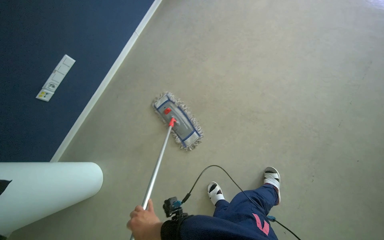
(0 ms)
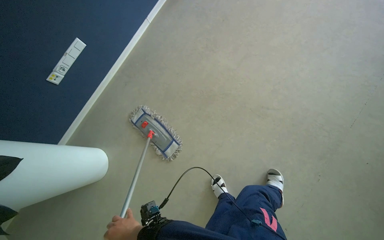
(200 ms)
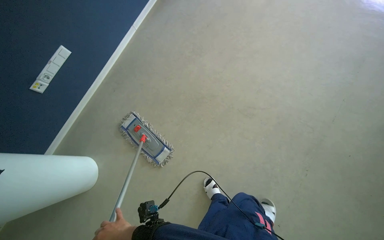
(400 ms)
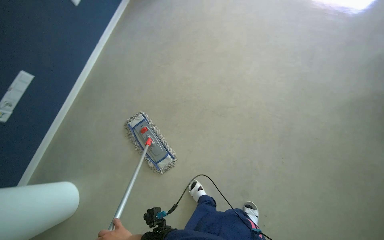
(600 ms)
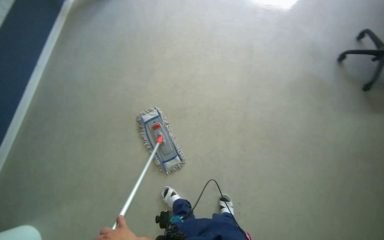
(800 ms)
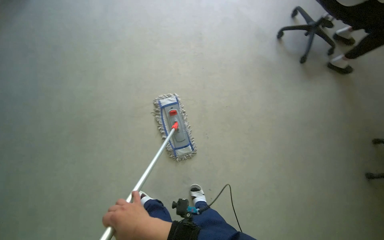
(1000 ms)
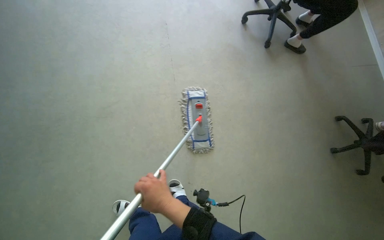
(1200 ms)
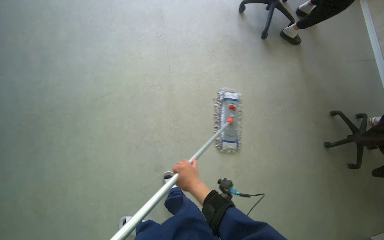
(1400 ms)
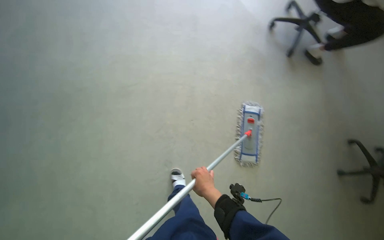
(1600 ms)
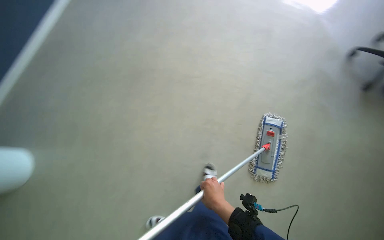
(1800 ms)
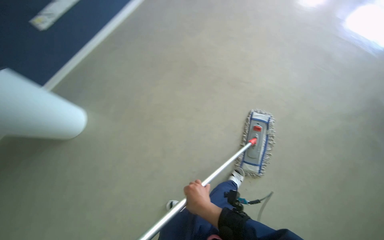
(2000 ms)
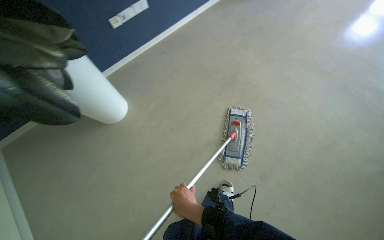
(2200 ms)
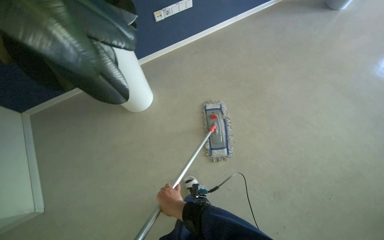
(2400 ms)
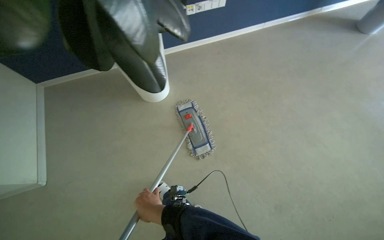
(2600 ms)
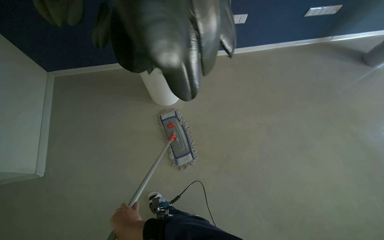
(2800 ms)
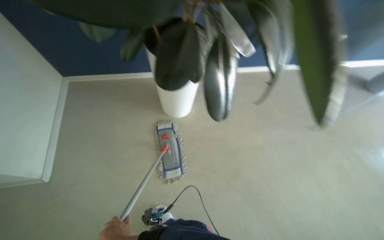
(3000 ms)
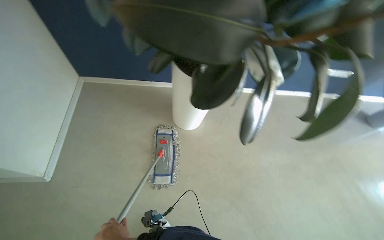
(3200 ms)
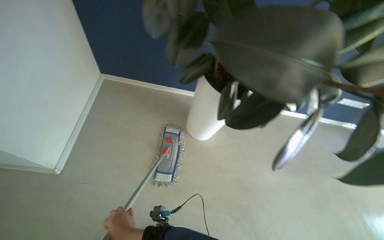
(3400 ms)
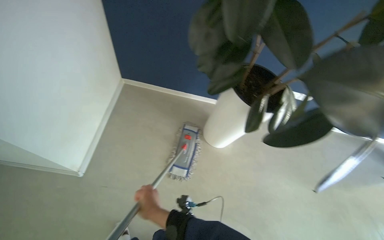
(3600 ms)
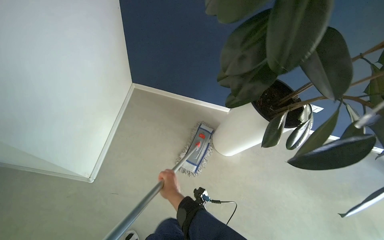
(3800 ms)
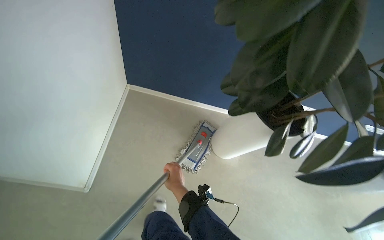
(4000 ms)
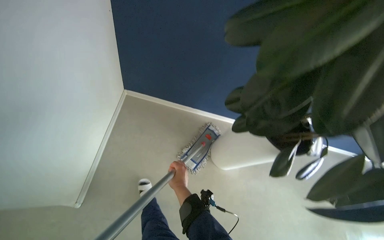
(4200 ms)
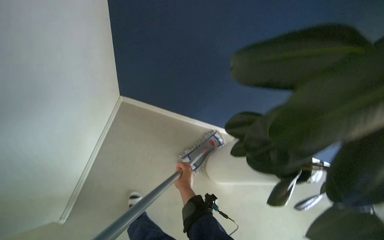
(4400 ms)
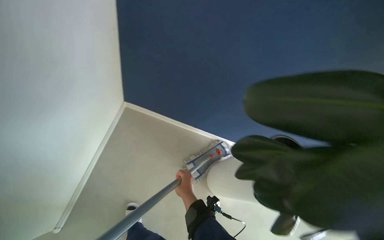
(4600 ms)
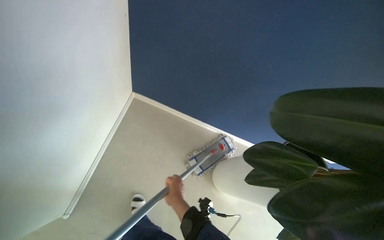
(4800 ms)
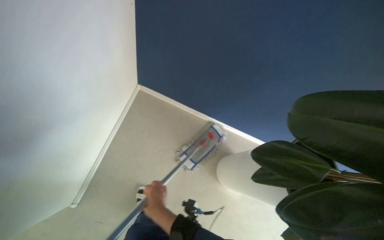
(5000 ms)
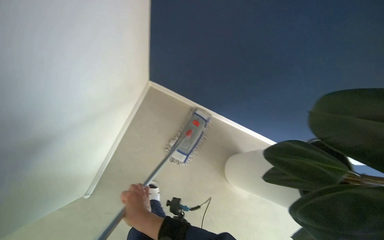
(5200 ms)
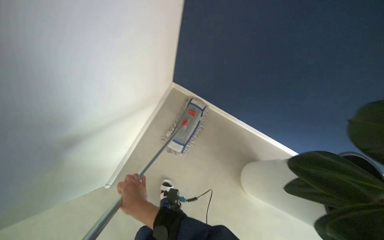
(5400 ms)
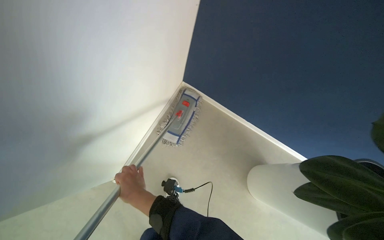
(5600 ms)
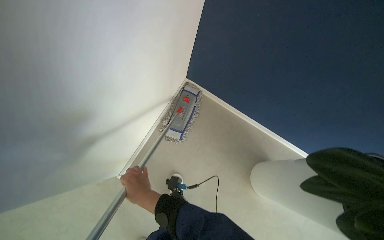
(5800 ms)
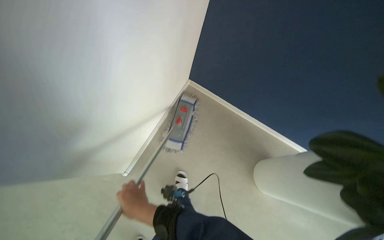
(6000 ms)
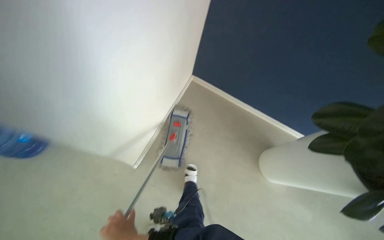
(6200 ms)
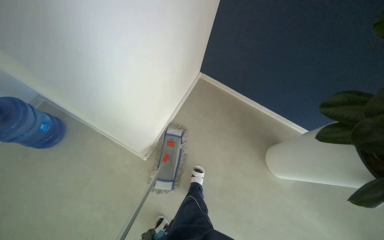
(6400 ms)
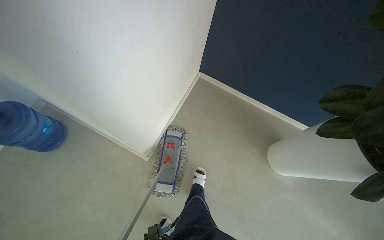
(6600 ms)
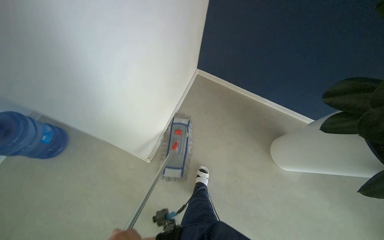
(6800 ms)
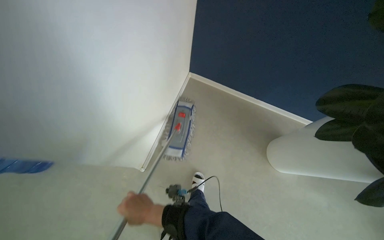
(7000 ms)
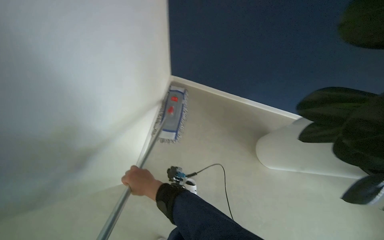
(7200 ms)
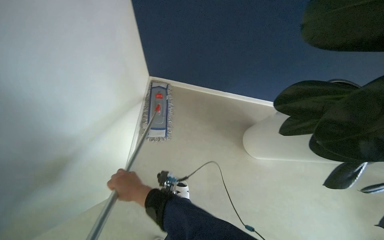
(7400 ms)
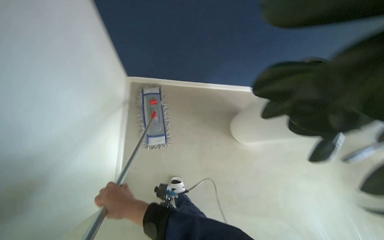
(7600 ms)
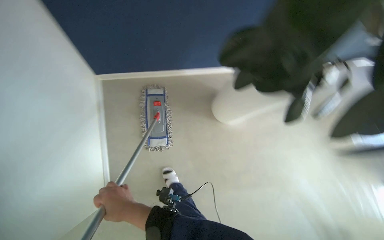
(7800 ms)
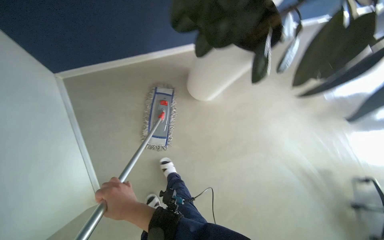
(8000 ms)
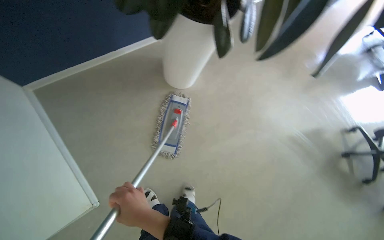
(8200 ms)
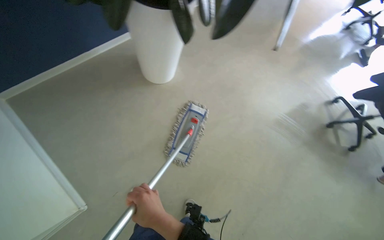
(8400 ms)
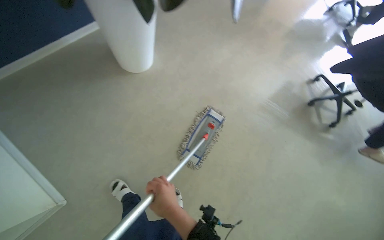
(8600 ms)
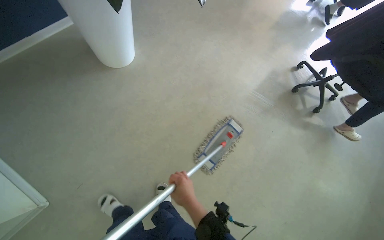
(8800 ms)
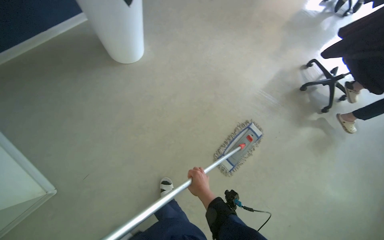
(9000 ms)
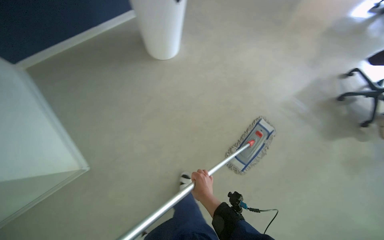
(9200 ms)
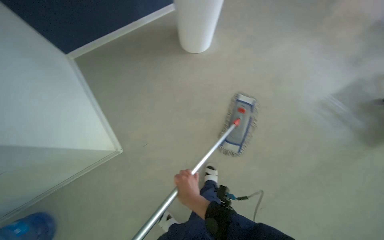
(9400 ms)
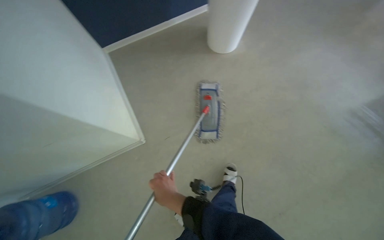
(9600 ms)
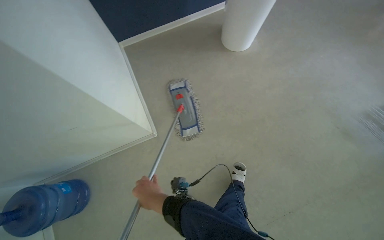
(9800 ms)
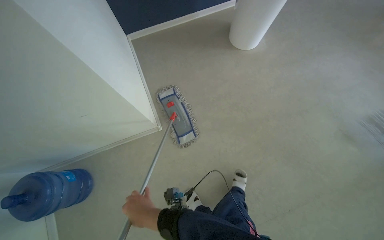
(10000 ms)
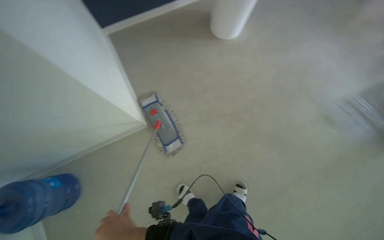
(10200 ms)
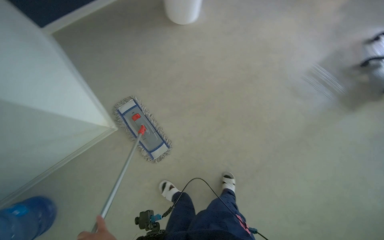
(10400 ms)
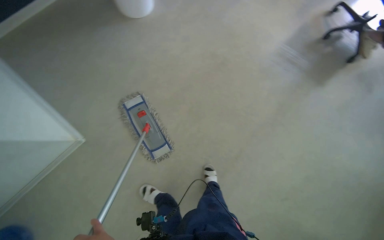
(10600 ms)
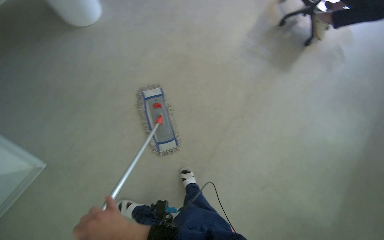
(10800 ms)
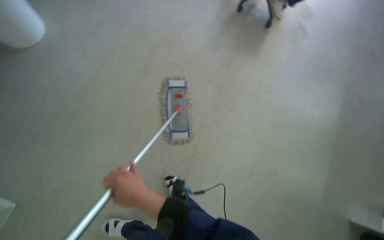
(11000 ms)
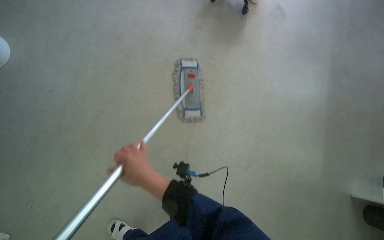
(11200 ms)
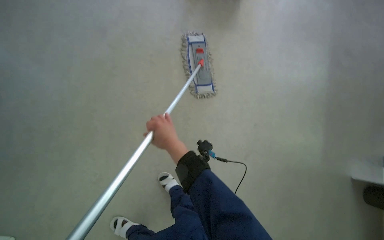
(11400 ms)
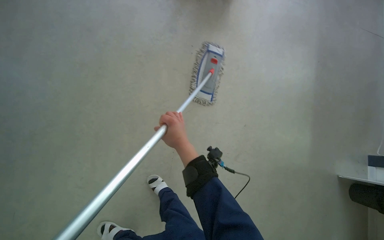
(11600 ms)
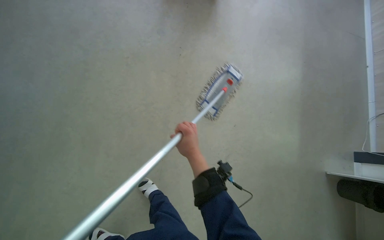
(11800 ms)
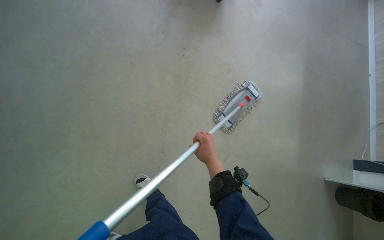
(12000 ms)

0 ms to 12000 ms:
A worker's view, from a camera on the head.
Job: mopping floor.
The whole recording: Mopping kitchen floor. The worker mops the kitchen floor with a flat mop, moving around furniture and opening a sliding door to continue the task.
4400 ms to 6000 ms: The view pans to the left by some 20 degrees. The left hand is displaced to the left and nearer to the camera by roughly 30 cm.
6000 ms to 7600 ms: The head rotates approximately 35 degrees to the right.
9000 ms to 10400 ms: Everything in view rotates about 25 degrees counterclockwise.

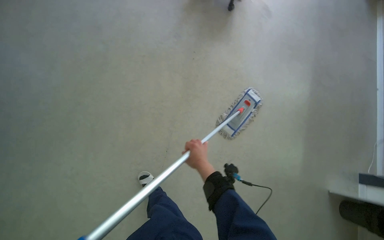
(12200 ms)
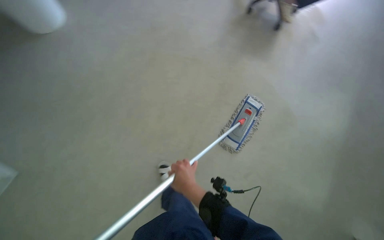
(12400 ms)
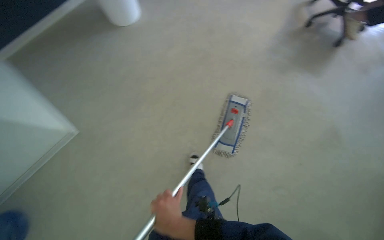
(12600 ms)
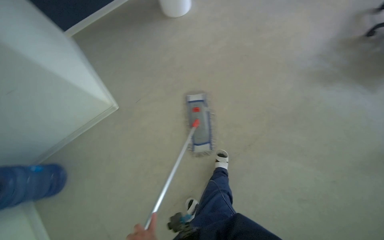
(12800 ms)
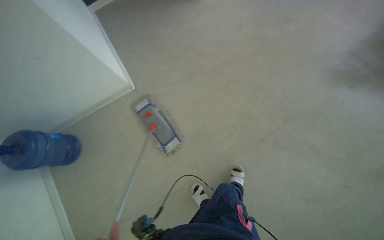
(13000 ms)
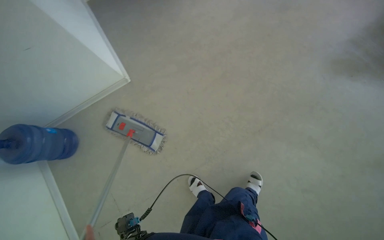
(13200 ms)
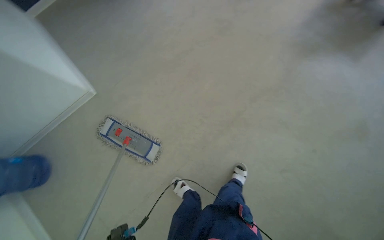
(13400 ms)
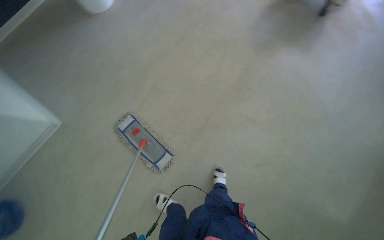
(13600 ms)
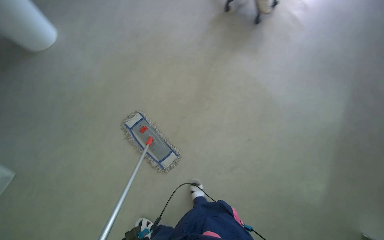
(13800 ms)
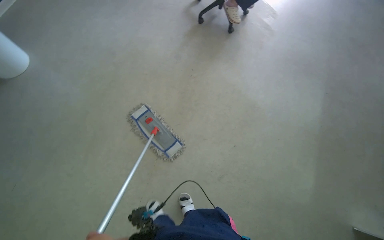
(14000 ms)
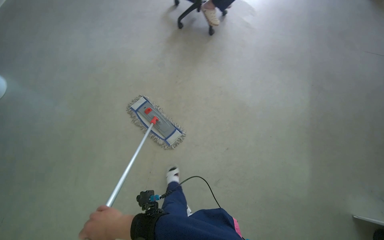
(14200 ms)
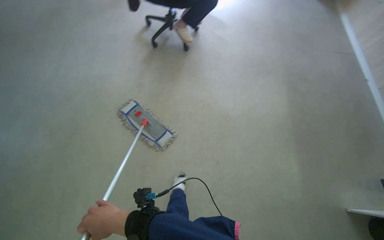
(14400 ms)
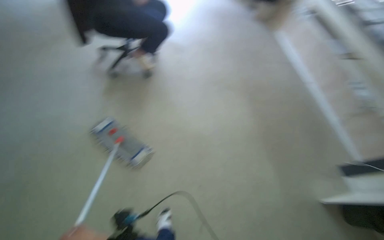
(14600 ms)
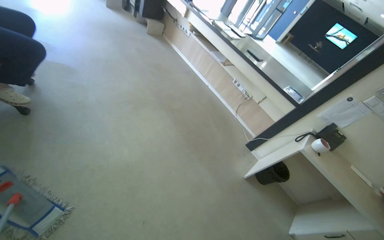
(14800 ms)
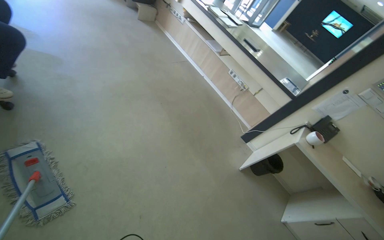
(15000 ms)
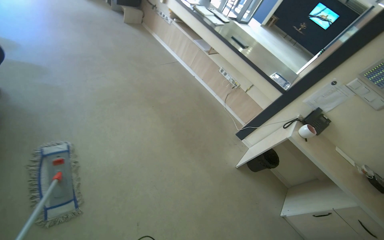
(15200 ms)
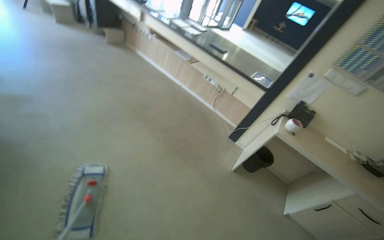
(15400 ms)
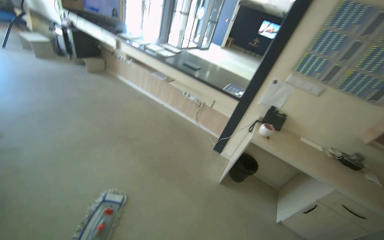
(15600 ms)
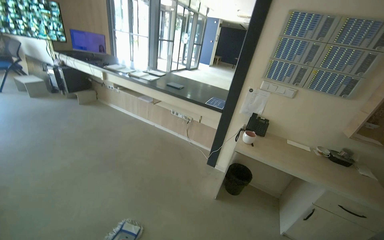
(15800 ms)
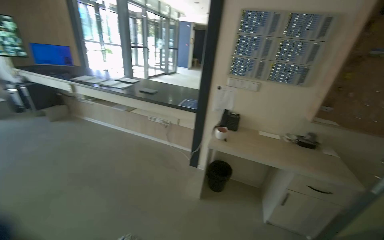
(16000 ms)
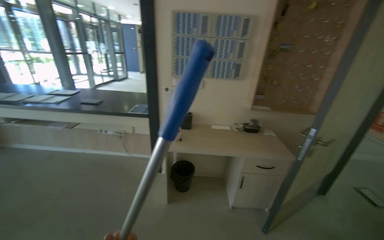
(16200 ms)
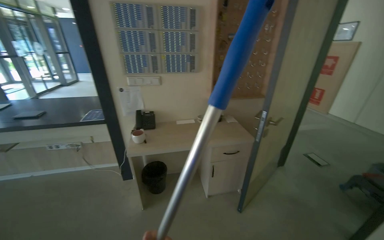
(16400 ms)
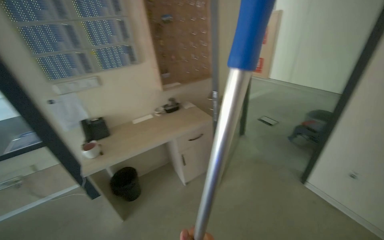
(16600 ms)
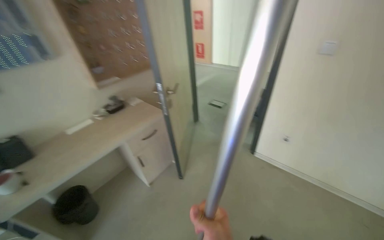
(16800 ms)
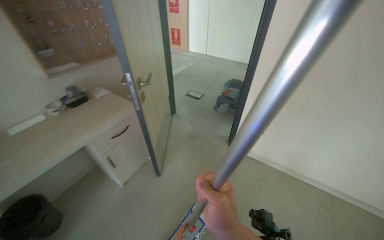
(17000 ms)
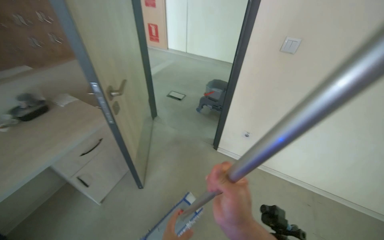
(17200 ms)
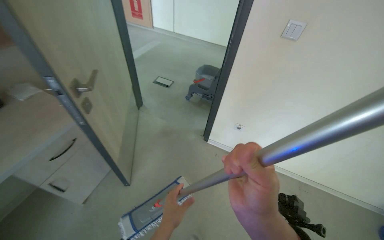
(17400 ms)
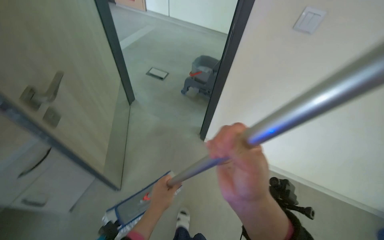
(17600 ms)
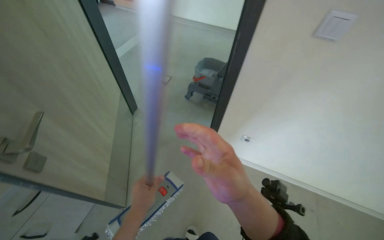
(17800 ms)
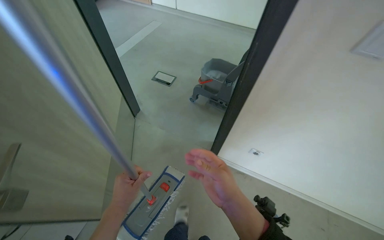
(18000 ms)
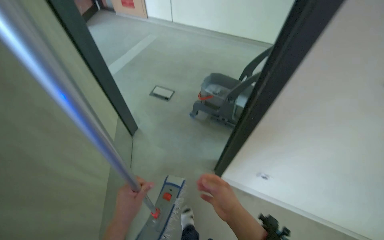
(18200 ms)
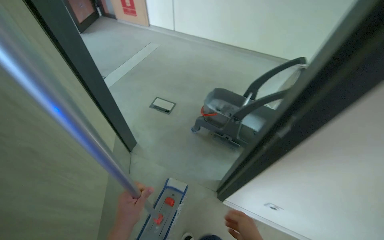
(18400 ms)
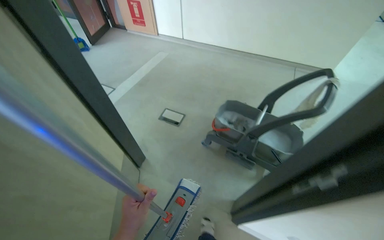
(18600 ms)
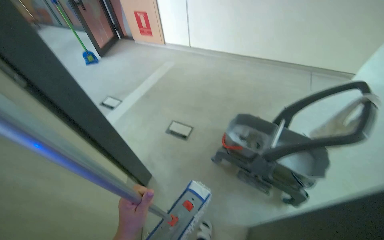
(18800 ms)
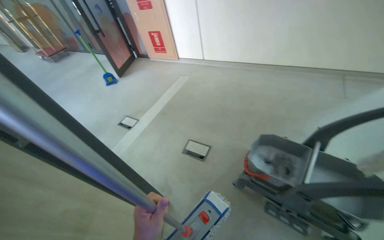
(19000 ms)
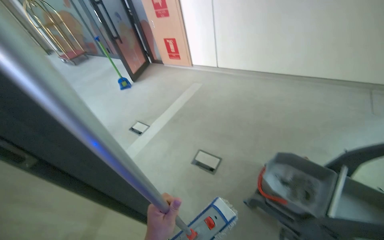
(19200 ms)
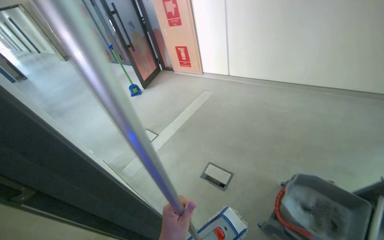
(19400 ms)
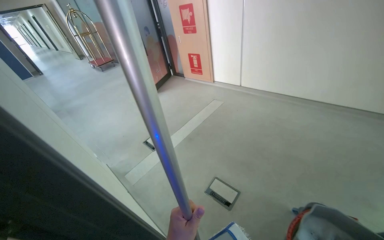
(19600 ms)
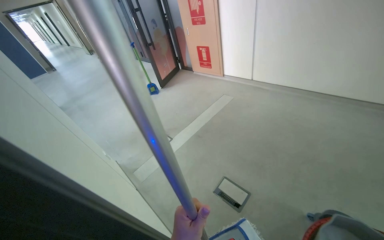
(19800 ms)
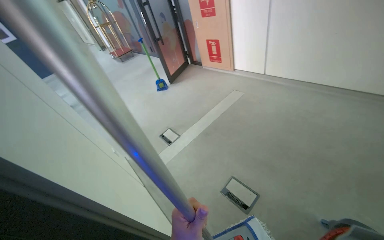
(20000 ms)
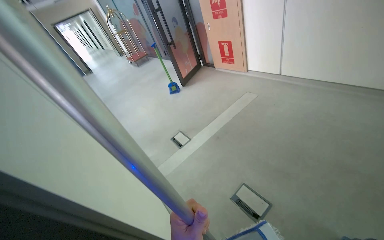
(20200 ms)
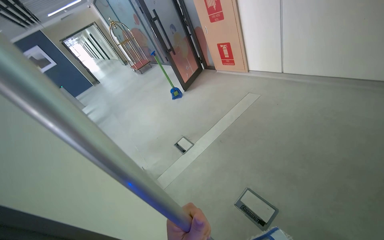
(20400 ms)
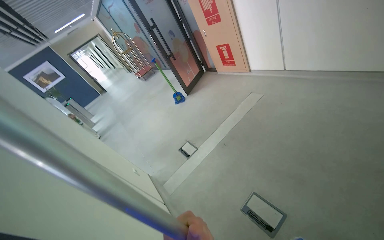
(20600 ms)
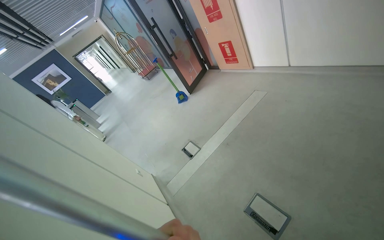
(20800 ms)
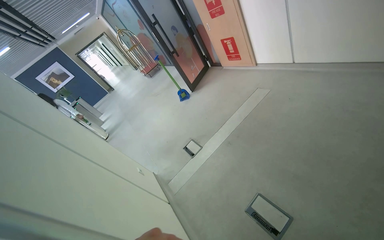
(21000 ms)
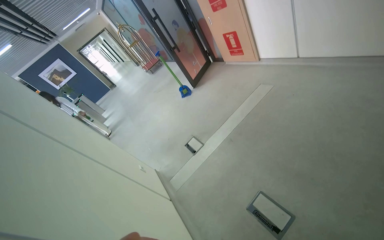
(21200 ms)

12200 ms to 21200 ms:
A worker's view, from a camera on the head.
Job: mopping floor.
The whole recording: Mopping kitchen floor. The worker mops the kitchen floor with a flat mop, moving around furniture and opening a sliding door to continue the task.
12200 ms to 13800 ms: The camera is carried roughly 80 cm.
13800 ms to 15200 ms: The head turns to the right by approximately 65 degrees. The wearer looks about 15 degrees further upward.
15200 ms to 16600 ms: The wearer moves approximately 80 cm. The wearer's head swings roughly 75 degrees to the right.
16600 ms to 18200 ms: The camera is carried some 80 cm. The wearer looks some 35 degrees further to the right. The view tips downward by about 20 degrees.
18200 ms to 19800 ms: The wearer moves about 60 cm. The wearer's head swings some 20 degrees to the left. The view tips upward by roughly 15 degrees.
19800 ms to 21200 ms: The head travels some 60 cm. The view swings about 20 degrees to the left.
